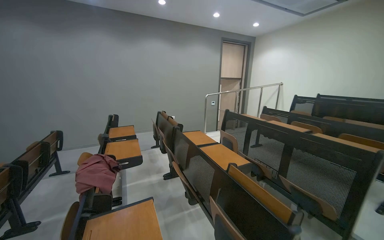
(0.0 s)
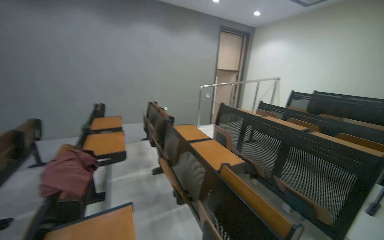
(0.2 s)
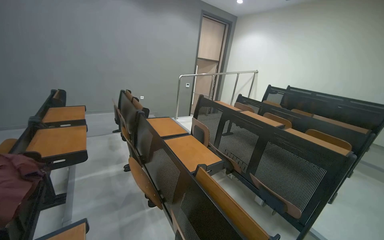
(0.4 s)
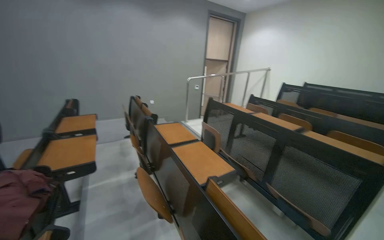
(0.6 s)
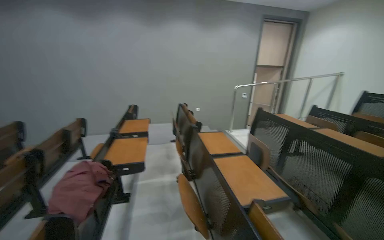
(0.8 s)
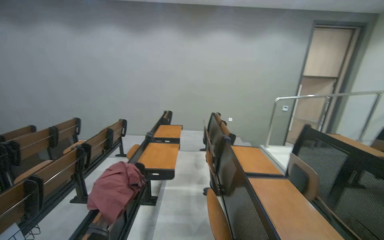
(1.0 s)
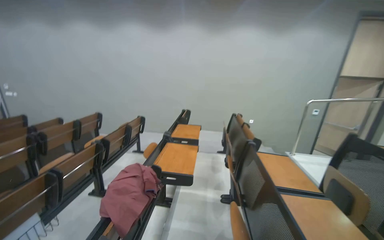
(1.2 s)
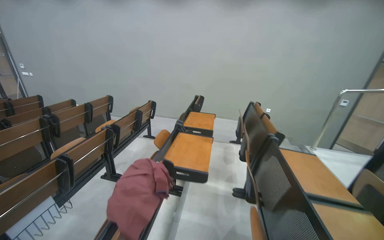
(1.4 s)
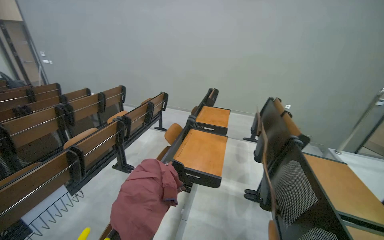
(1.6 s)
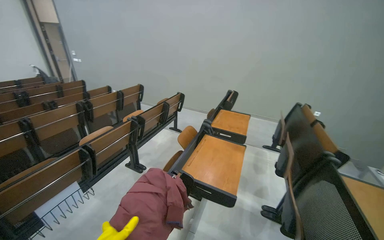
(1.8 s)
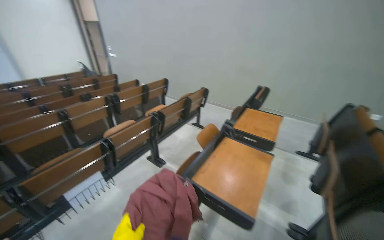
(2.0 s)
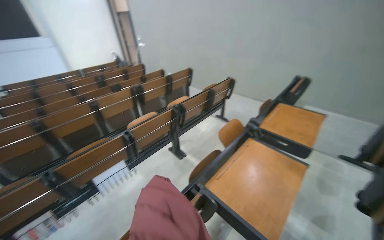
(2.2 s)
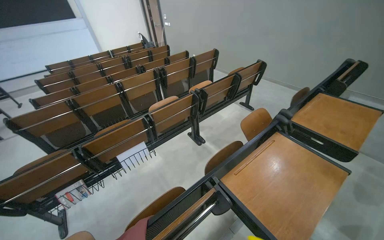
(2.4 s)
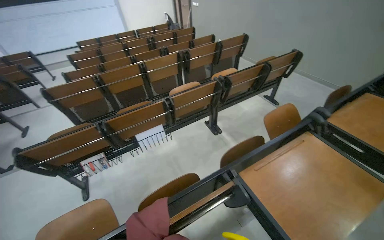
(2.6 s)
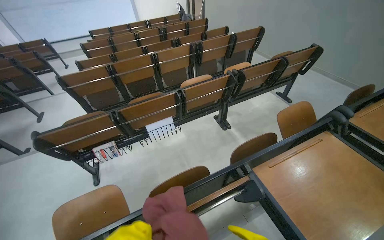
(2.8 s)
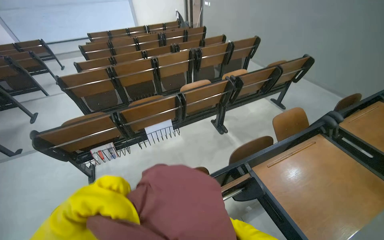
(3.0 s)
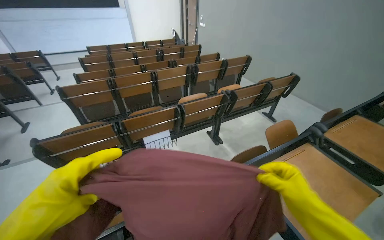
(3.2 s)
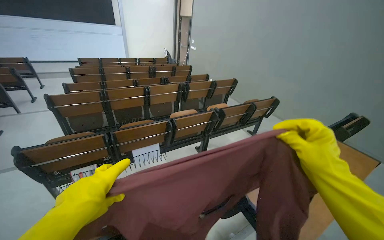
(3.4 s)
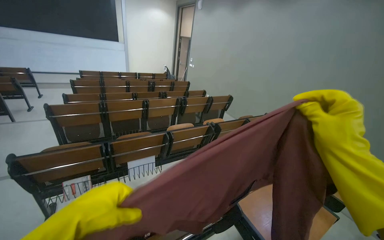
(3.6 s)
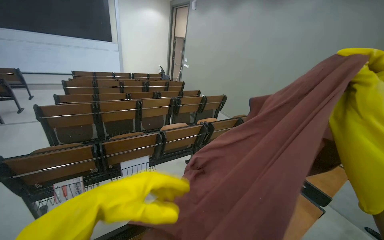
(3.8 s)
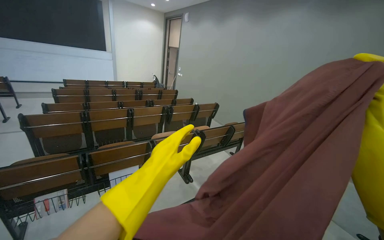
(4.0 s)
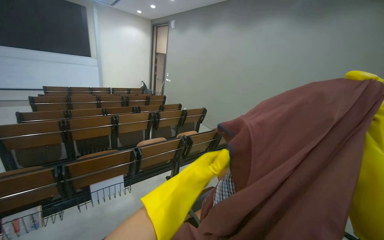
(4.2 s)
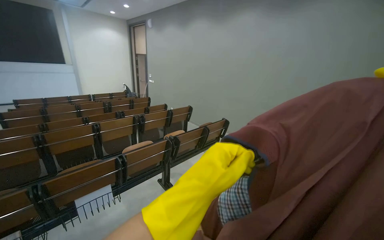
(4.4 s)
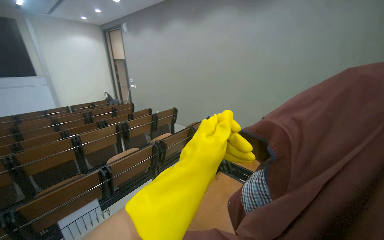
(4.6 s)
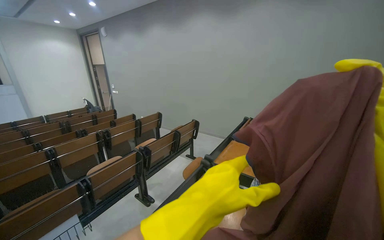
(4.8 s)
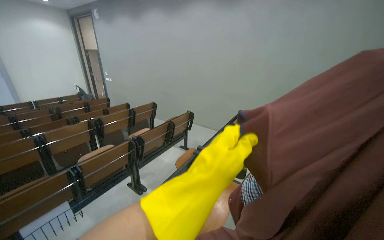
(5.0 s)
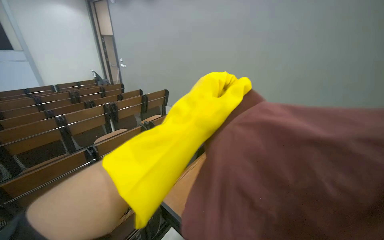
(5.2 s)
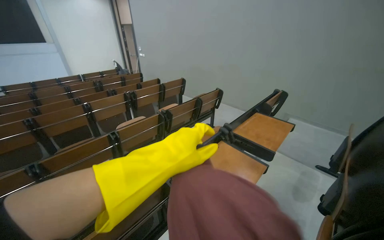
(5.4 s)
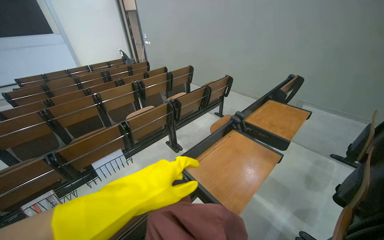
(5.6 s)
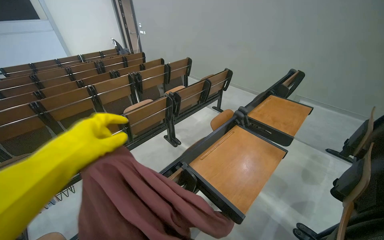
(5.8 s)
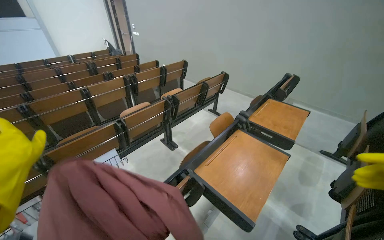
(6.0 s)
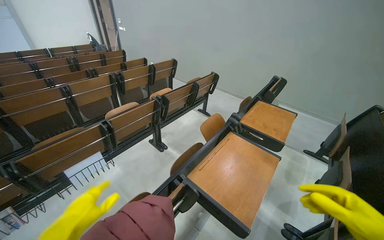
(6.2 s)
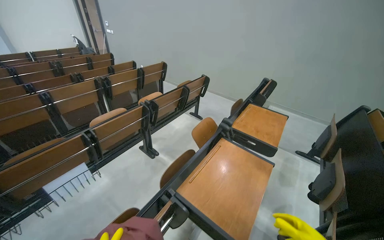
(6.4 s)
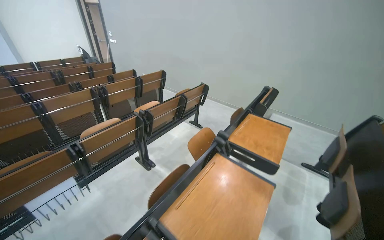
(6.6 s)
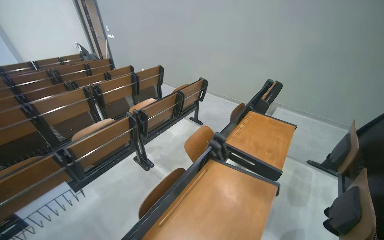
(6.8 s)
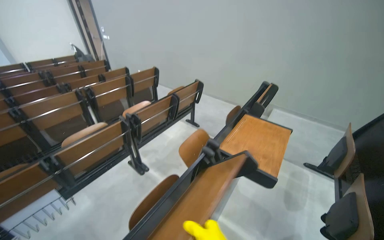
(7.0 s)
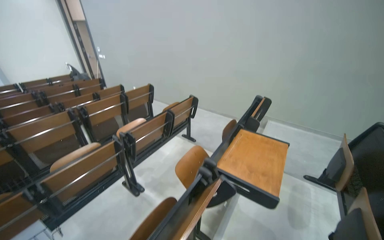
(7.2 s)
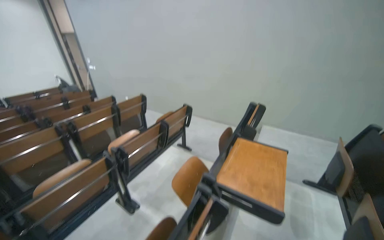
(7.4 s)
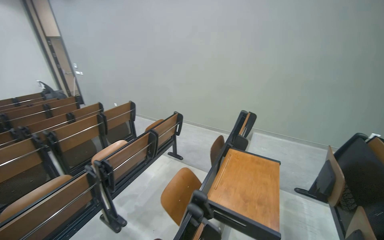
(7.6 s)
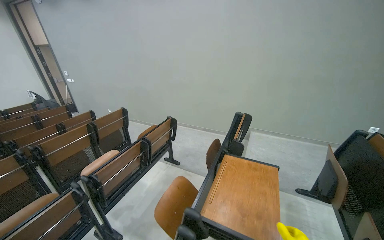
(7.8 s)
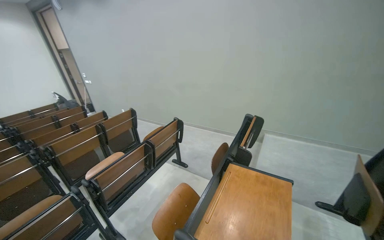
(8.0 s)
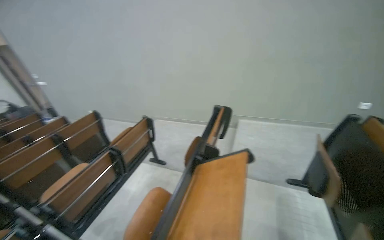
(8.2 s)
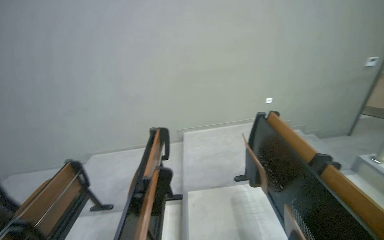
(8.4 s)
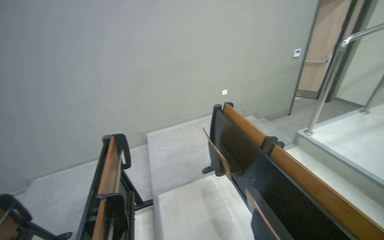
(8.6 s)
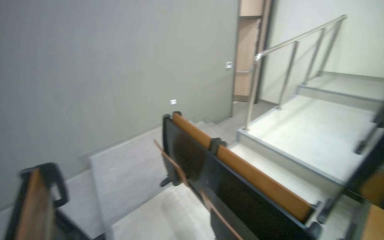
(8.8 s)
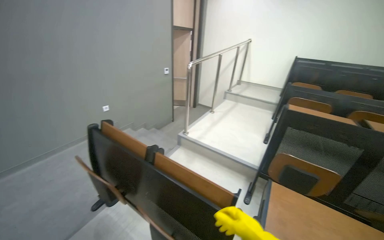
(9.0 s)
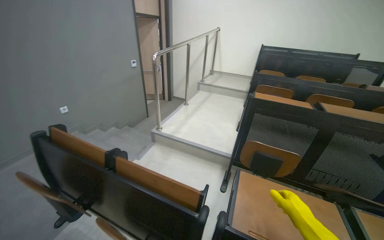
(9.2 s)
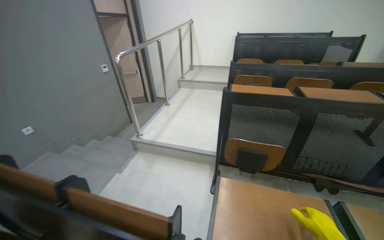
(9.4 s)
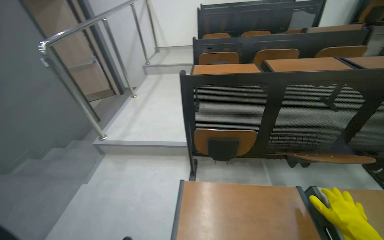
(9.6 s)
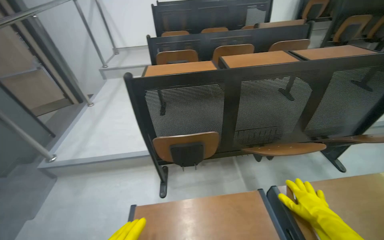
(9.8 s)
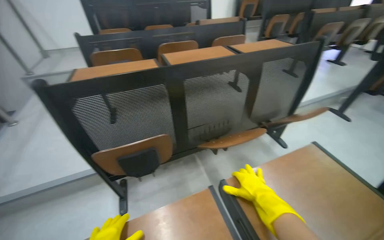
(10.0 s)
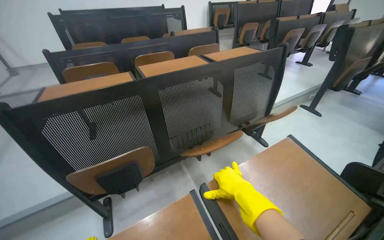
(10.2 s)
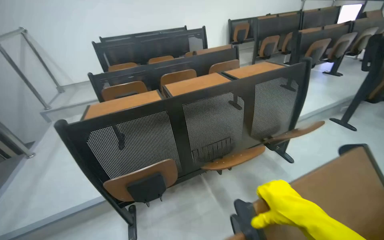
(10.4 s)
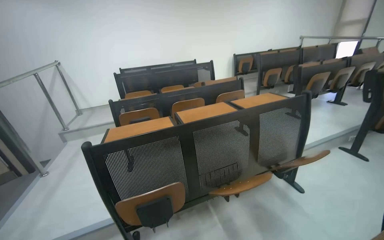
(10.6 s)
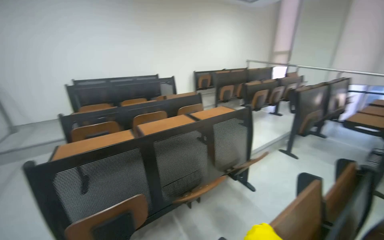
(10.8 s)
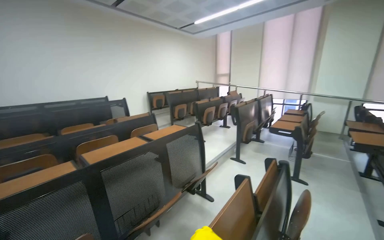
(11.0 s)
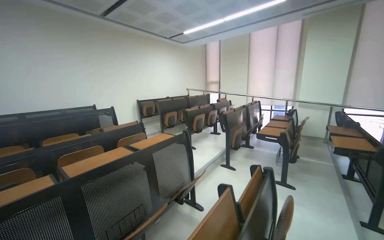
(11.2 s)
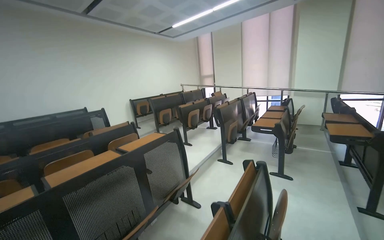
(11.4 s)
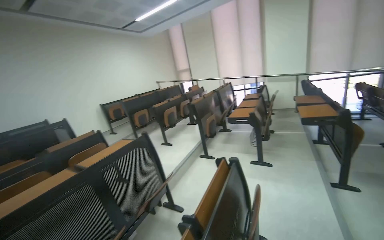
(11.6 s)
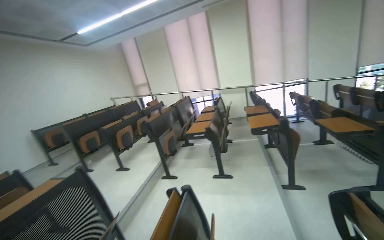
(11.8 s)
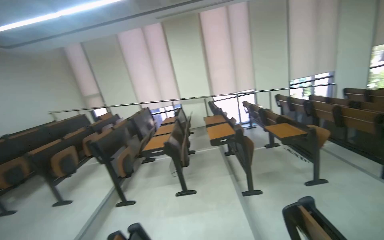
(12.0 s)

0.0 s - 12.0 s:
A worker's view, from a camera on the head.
Job: organizing items.
The whole recording: Adjusting lecture hall desks and chairs. The worker adjusts the desks and chairs in the lecture hall, including folding and placing a cloth.
0.0 s - 1.6 s: The camera is carried approximately 70 cm. The wearer's head swings some 40 degrees to the left.
1.6 s - 3.0 s: The wearer looks about 50 degrees further to the left. The view tilts some 20 degrees downward.
3.0 s - 4.4 s: The camera is aimed approximately 20 degrees further to the right. The wearer looks some 20 degrees further upward.
4.4 s - 6.0 s: The view tilts roughly 15 degrees downward. The left hand is displaced to the left by approximately 40 cm.
6.0 s - 7.6 s: The head travels some 50 cm.
7.6 s - 9.0 s: The wearer moves approximately 50 cm. The head turns to the right by roughly 85 degrees.
9.0 s - 10.4 s: The wearer moves about 70 cm. The head rotates roughly 55 degrees to the right.
10.4 s - 12.0 s: The head travels about 90 cm. The wearer's head swings some 70 degrees to the right. The camera pitches upward, by roughly 30 degrees.

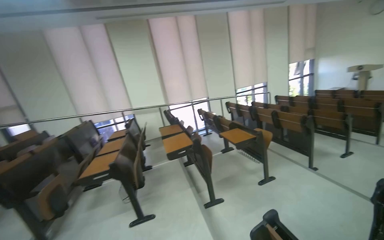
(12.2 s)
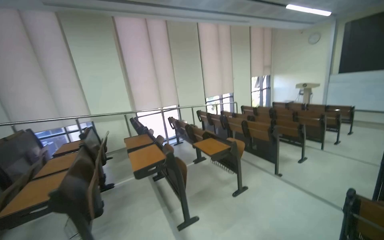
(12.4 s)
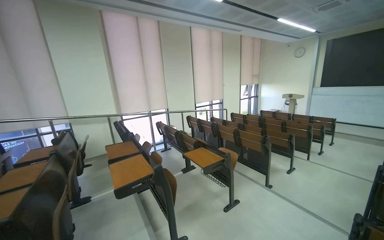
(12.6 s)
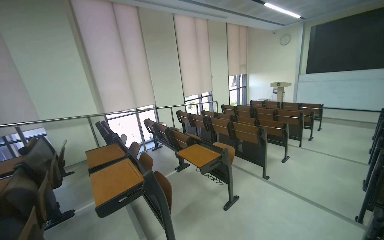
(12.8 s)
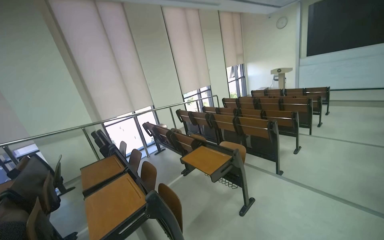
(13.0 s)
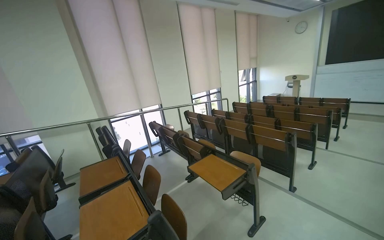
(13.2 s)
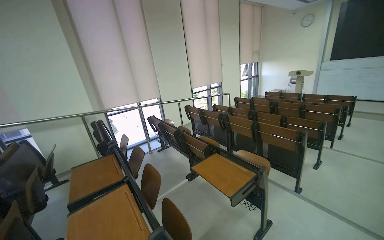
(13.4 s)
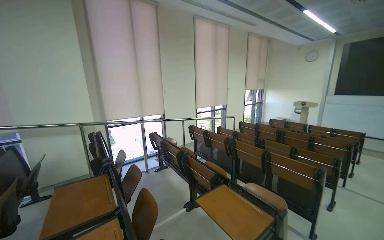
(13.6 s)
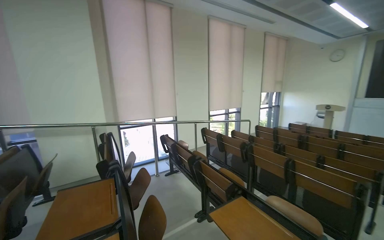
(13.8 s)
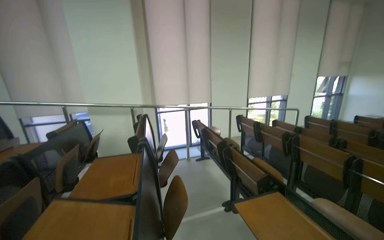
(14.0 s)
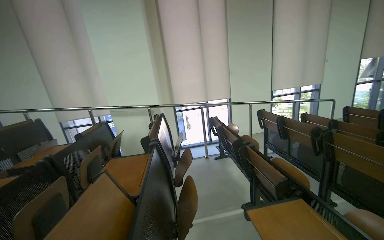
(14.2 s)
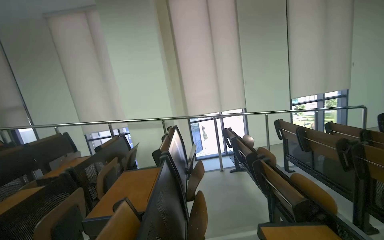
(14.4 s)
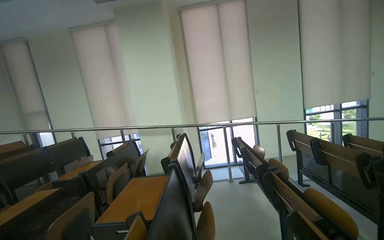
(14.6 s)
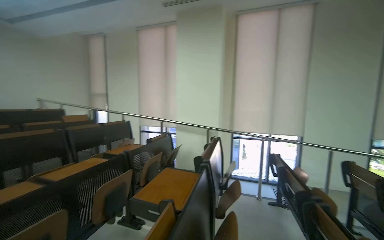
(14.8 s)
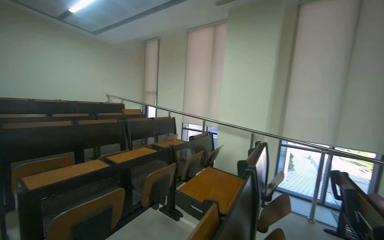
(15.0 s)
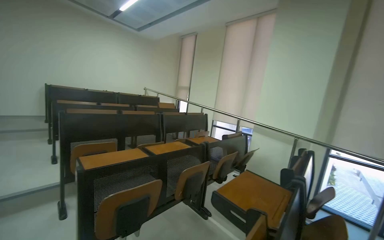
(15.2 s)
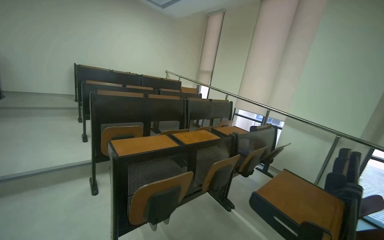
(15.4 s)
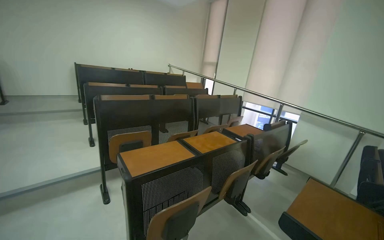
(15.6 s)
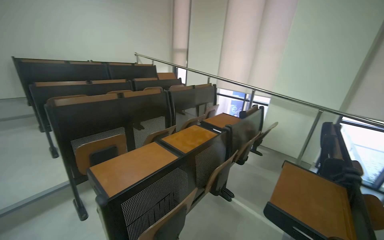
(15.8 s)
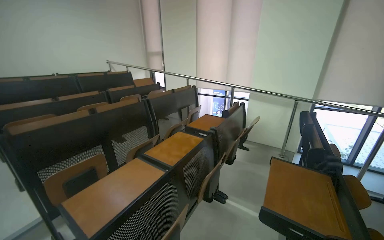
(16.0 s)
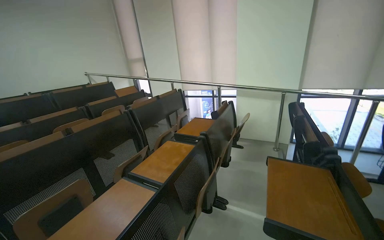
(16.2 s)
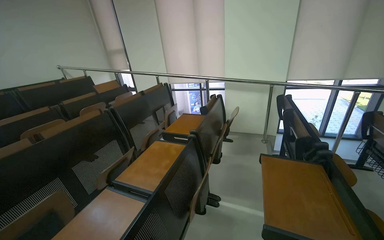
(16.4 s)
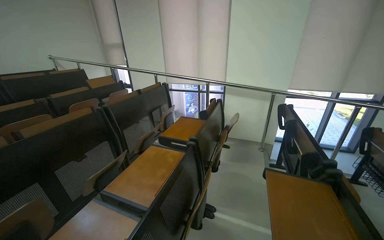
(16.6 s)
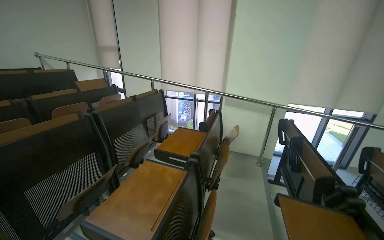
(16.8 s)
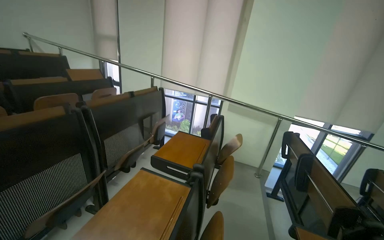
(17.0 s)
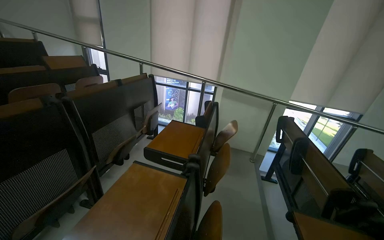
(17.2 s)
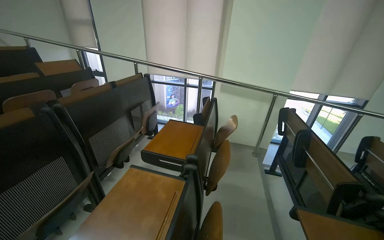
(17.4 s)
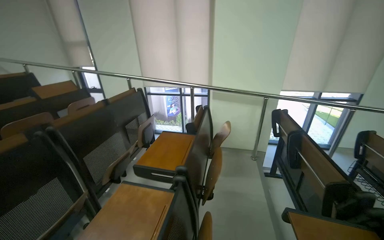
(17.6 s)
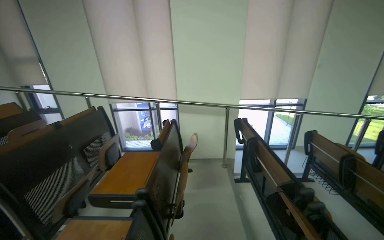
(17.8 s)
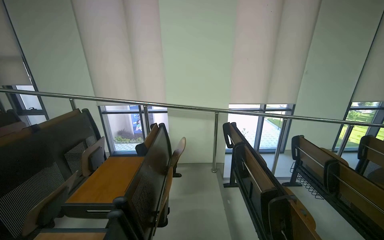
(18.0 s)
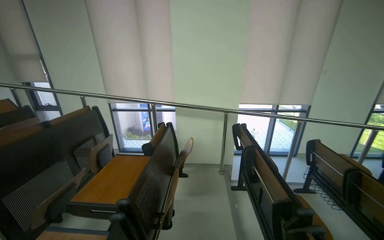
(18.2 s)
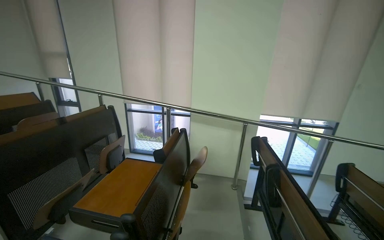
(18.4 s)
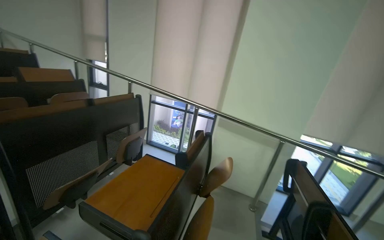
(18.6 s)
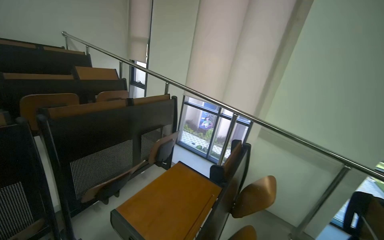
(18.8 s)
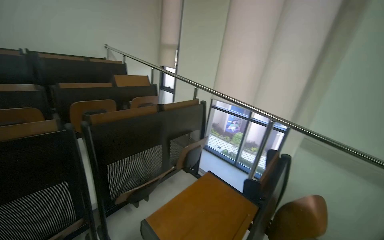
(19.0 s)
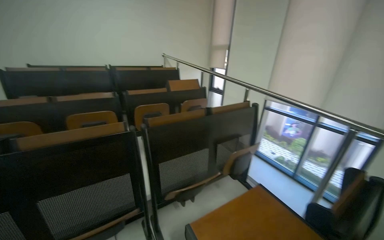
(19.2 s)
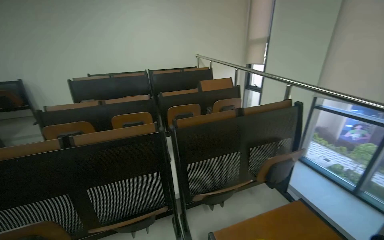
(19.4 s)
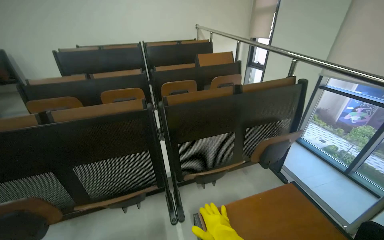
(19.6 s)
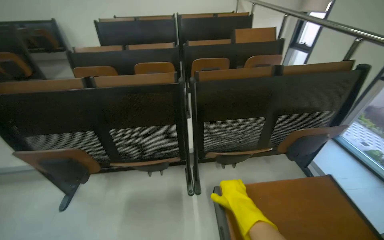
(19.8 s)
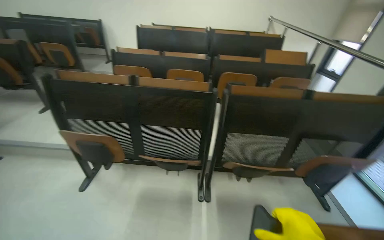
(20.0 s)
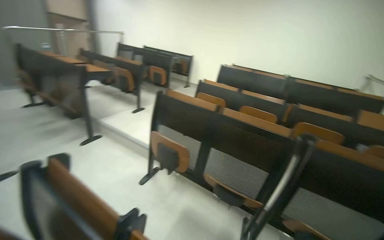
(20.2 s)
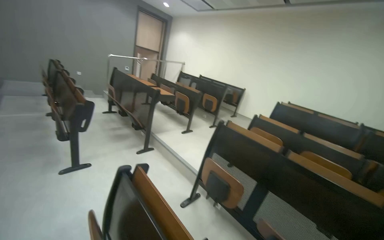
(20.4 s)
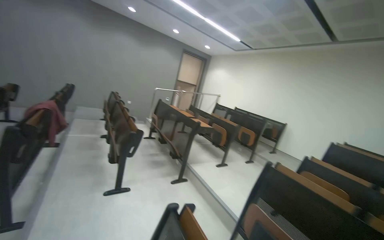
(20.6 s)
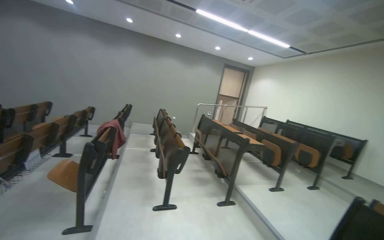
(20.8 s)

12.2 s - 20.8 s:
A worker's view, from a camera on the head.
Job: organizing items.
The whole recording: Adjusting lecture hall desks and chairs. The worker adjusts the desks and chairs in the lecture hall, including folding and placing a cloth.
12.2 s - 13.6 s: The head travels approximately 1.5 m. The camera is aimed roughly 20 degrees further to the right.
13.6 s - 15.0 s: The wearer looks roughly 70 degrees further to the left.
15.0 s - 16.6 s: The camera is carried roughly 80 cm. The view tilts about 15 degrees downward.
16.6 s - 18.0 s: The view pans to the right by roughly 20 degrees.
18.0 s - 19.4 s: The wearer moves about 60 cm. The wearer's head swings approximately 75 degrees to the left.
19.4 s - 20.8 s: The wearer moves about 80 cm. The head rotates about 90 degrees to the left. The view tilts about 25 degrees upward.
